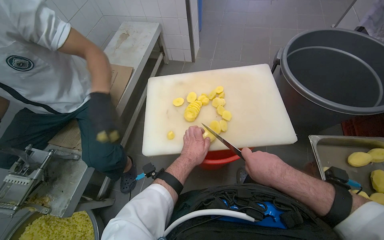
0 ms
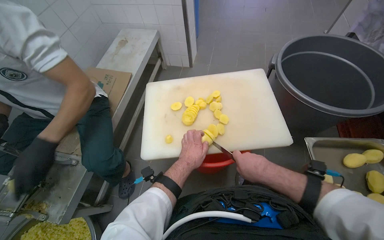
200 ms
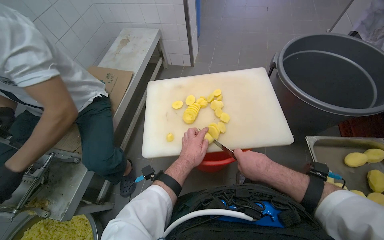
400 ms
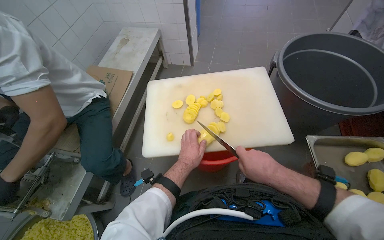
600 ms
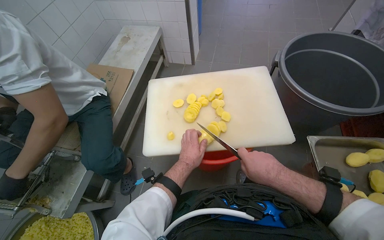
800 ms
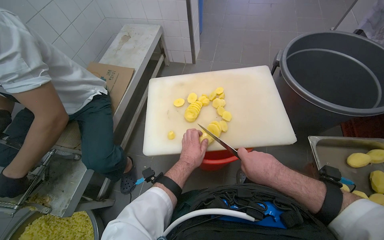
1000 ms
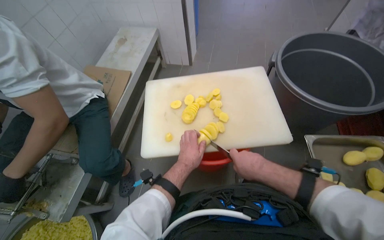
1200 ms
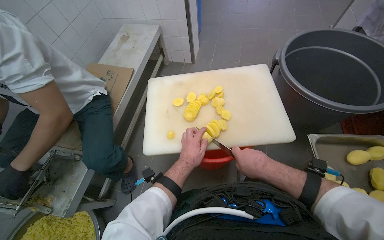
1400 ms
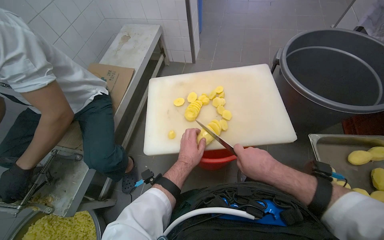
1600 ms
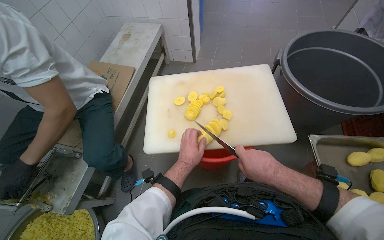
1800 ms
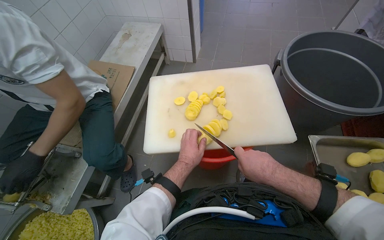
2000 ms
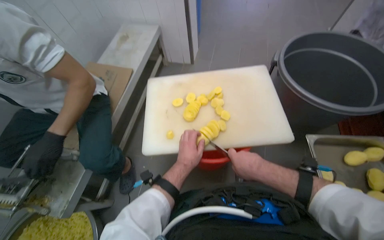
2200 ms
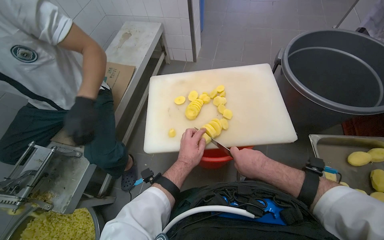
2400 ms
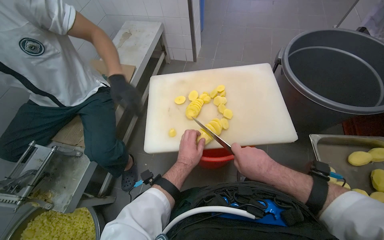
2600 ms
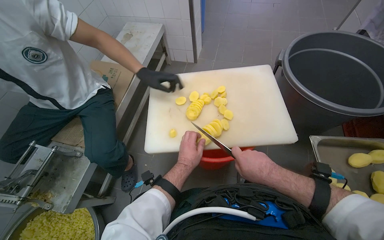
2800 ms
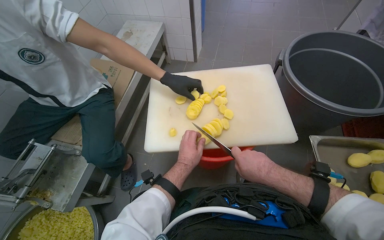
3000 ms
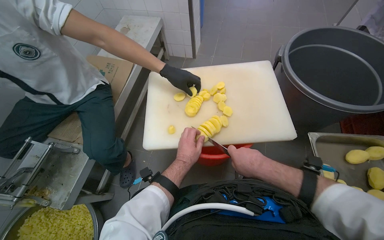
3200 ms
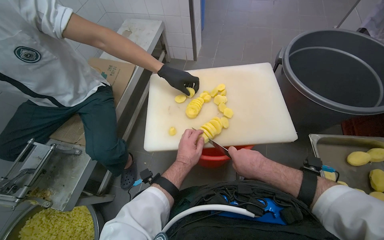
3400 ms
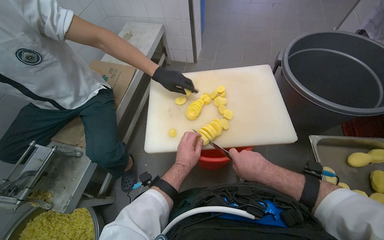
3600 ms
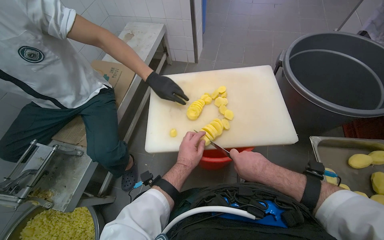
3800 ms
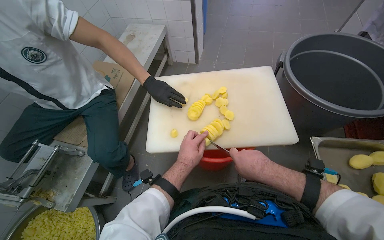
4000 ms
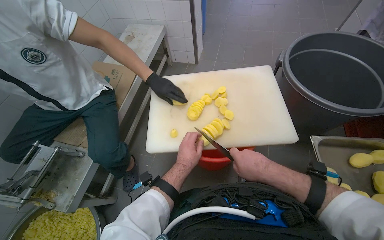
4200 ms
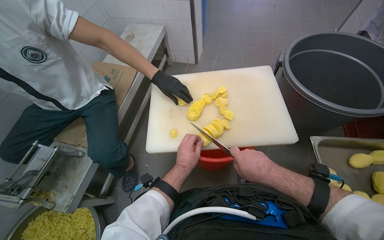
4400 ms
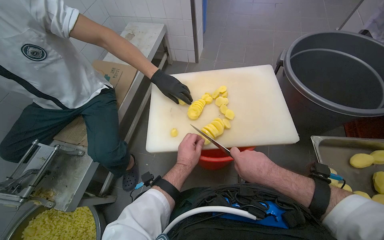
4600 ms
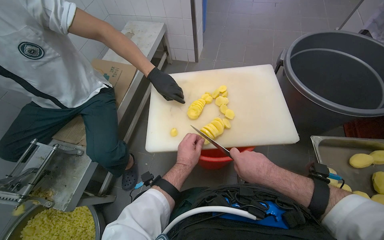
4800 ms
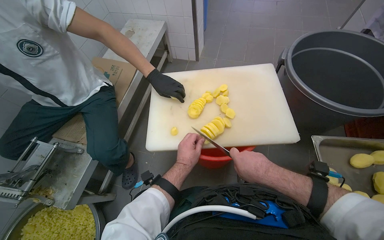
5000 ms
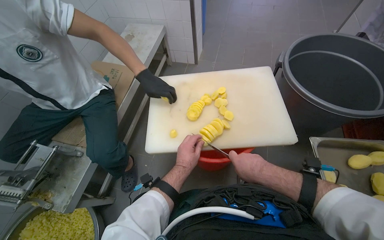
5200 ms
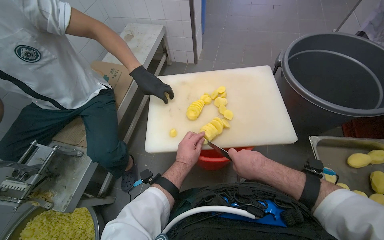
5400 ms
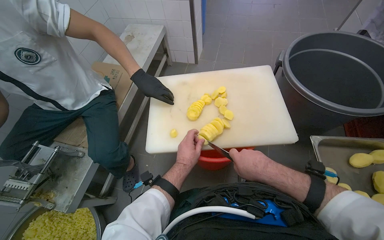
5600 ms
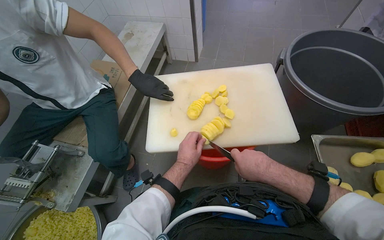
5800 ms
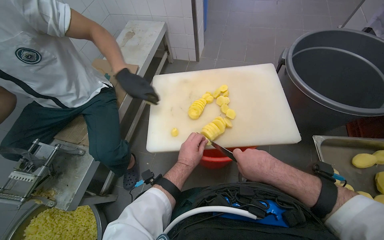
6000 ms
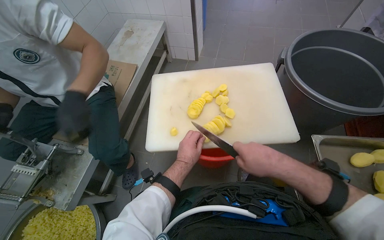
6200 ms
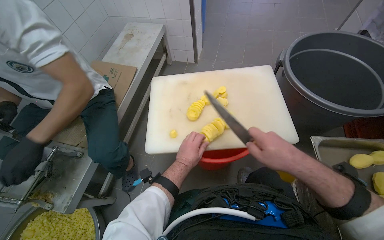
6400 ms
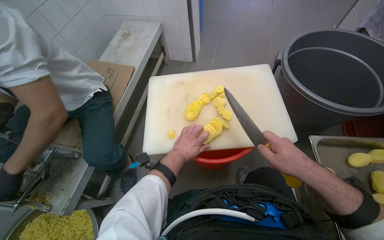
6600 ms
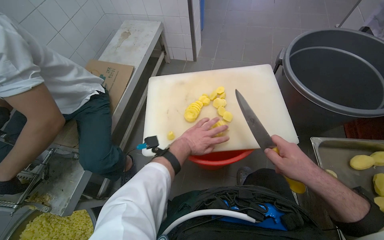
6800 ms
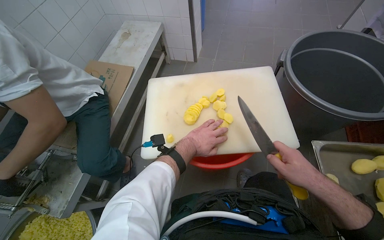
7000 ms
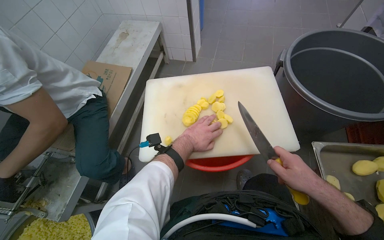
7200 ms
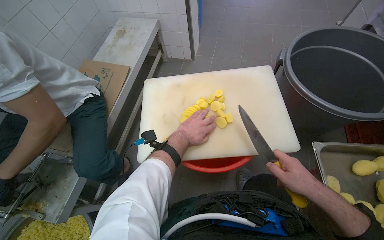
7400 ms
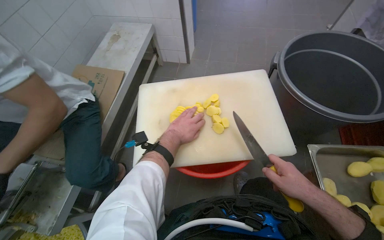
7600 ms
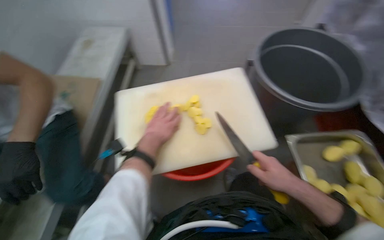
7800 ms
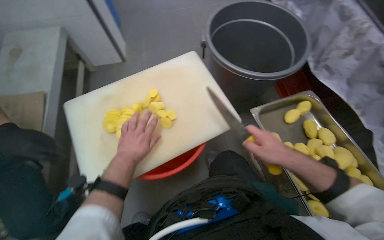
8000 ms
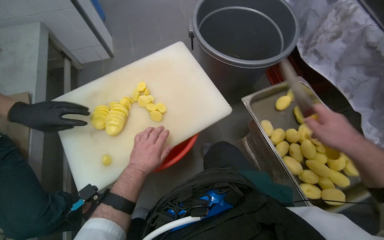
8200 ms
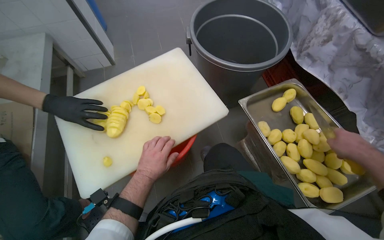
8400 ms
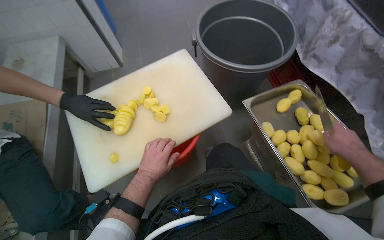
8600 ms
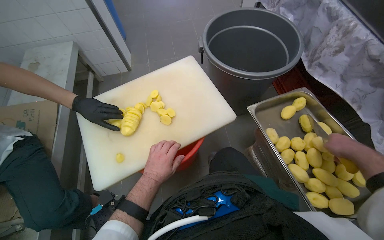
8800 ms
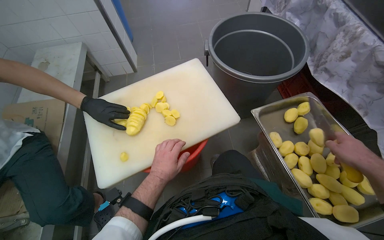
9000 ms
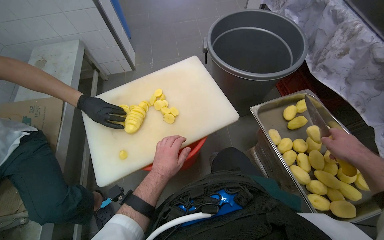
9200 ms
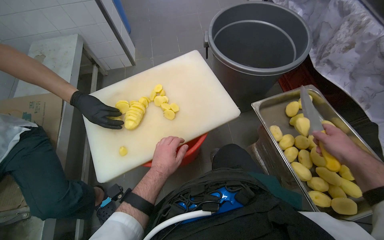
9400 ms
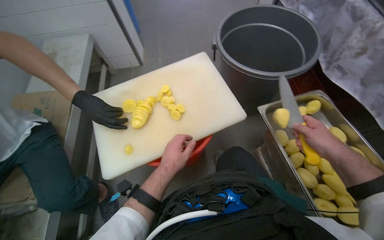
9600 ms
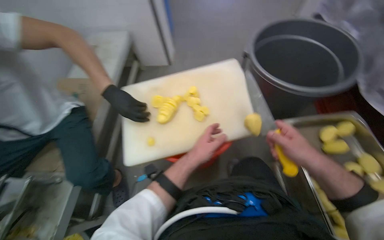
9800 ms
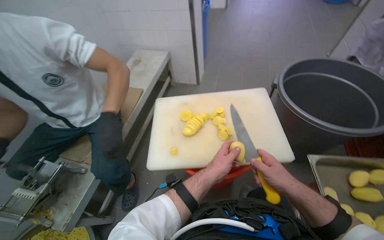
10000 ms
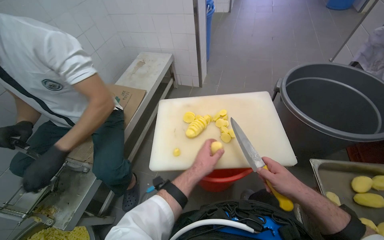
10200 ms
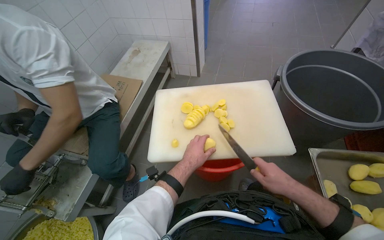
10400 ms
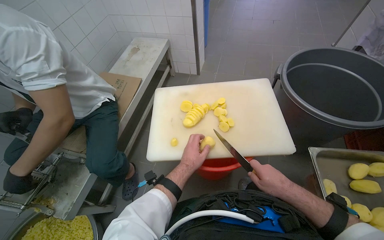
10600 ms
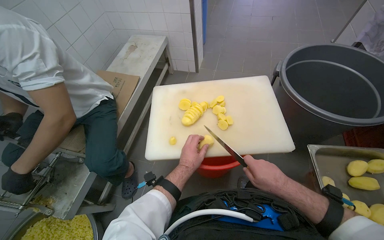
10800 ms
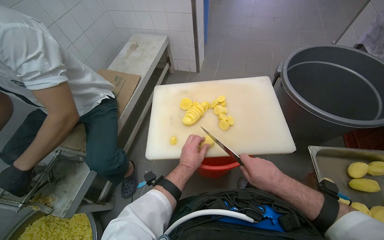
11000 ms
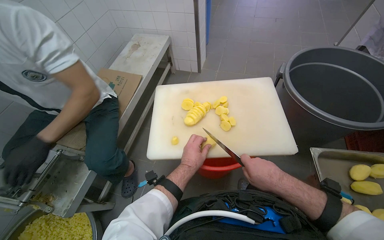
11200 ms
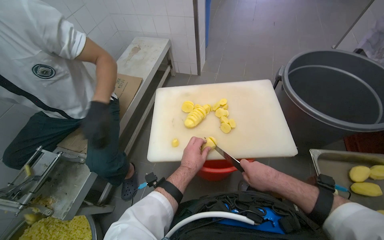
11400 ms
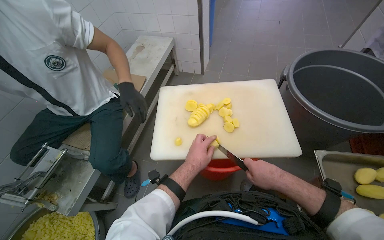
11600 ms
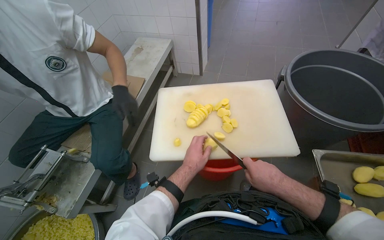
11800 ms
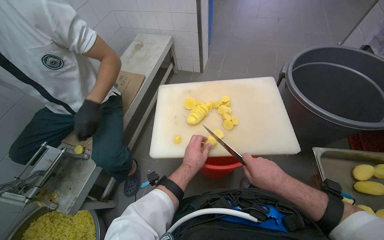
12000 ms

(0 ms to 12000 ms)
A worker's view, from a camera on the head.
Job: preparing food.
The whole recording: Slicing potatoes on cutting board. The worker slices peeled potatoes on a white cutting board with a knife.
0 ms - 6000 ms: The hands make small movements and keep their place.
6000 ms - 7600 ms: The left hand goes approximately 15 cm up the picture; the right hand shifts approximately 15 cm to the right.
9000 ms - 10400 ms: The wearer's head swings approximately 25 degrees to the left. The right hand travels to the left by some 30 cm.
10400 ms - 12000 ms: The hands make small movements and keep their place.

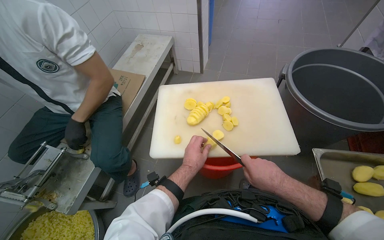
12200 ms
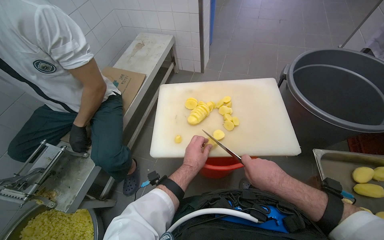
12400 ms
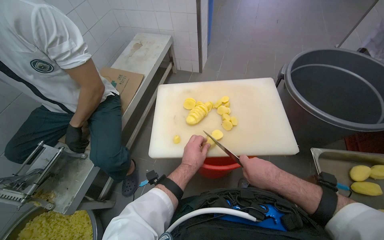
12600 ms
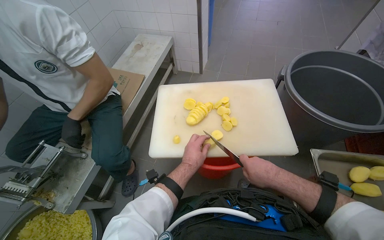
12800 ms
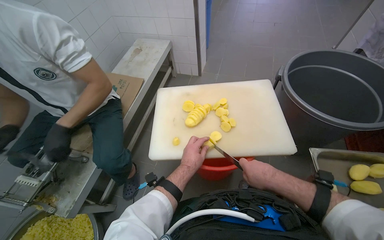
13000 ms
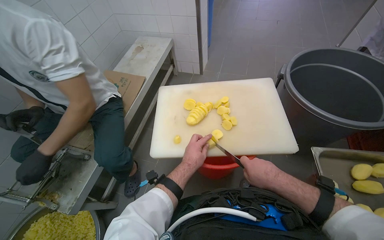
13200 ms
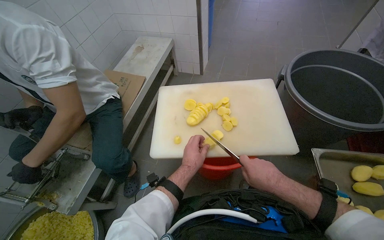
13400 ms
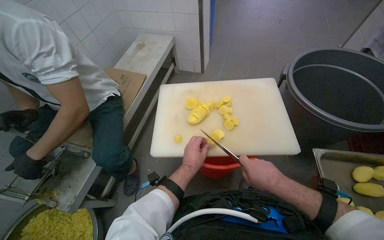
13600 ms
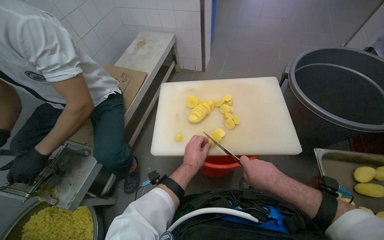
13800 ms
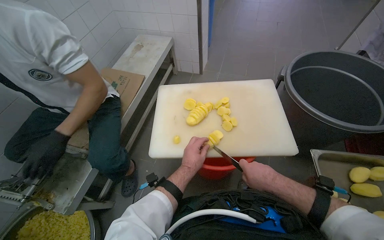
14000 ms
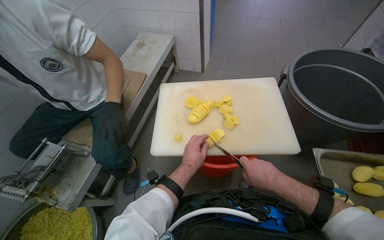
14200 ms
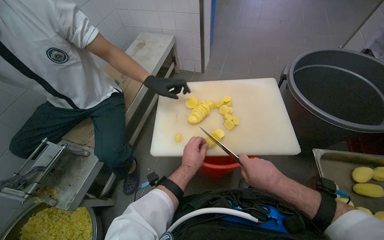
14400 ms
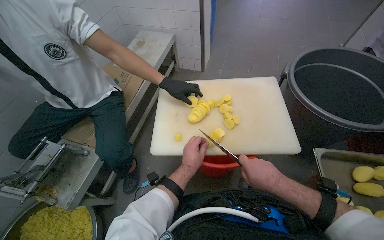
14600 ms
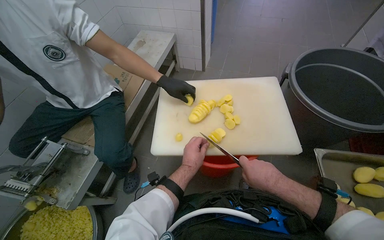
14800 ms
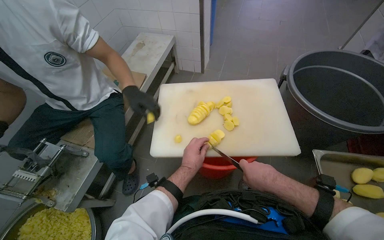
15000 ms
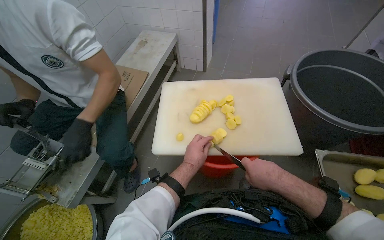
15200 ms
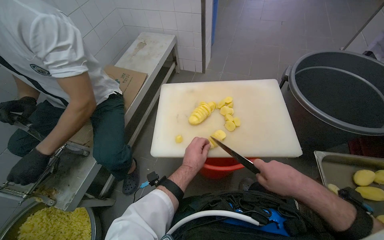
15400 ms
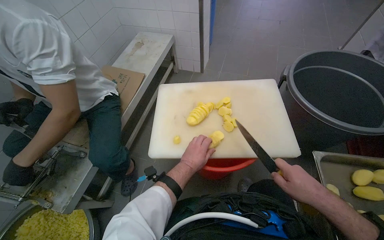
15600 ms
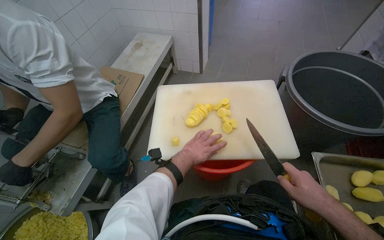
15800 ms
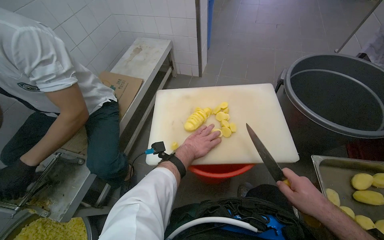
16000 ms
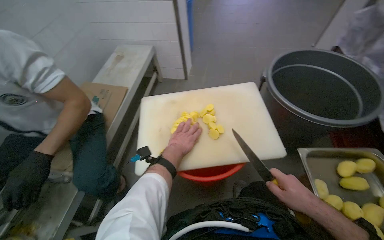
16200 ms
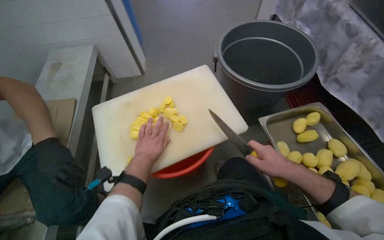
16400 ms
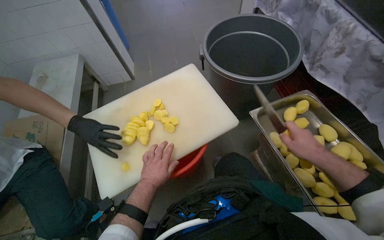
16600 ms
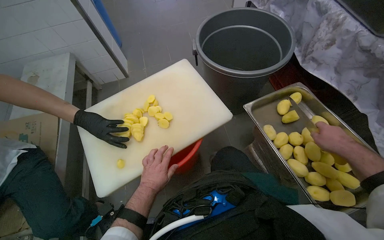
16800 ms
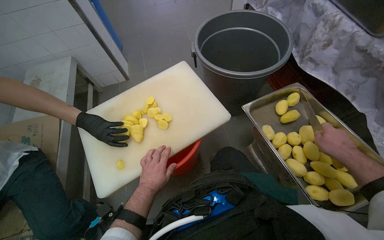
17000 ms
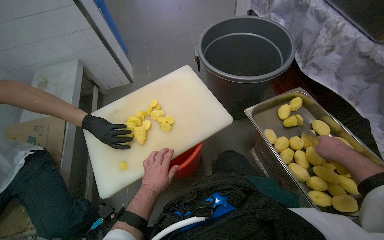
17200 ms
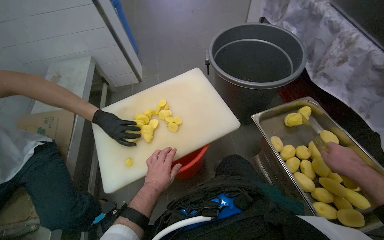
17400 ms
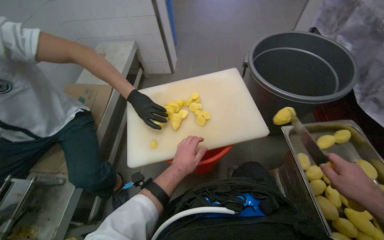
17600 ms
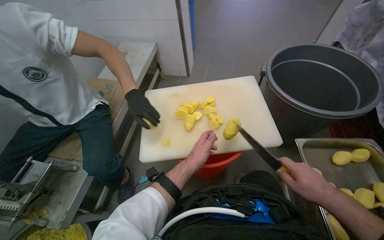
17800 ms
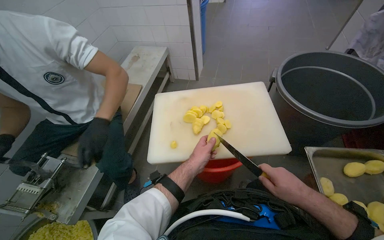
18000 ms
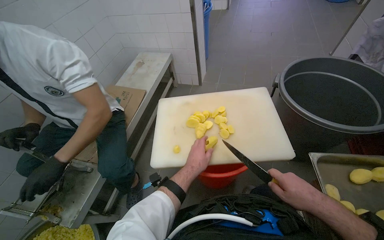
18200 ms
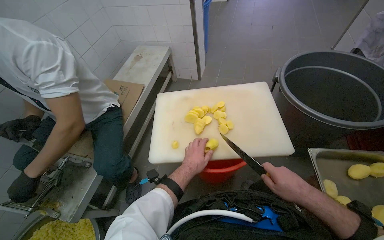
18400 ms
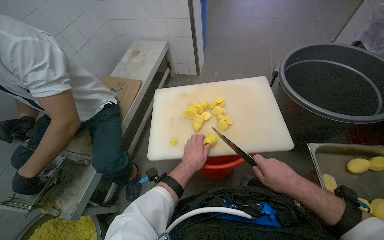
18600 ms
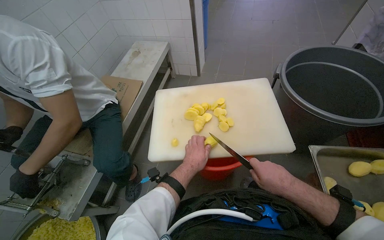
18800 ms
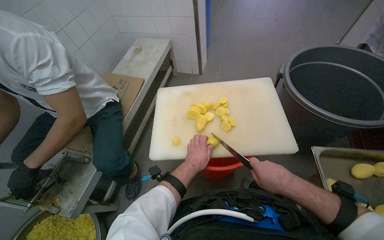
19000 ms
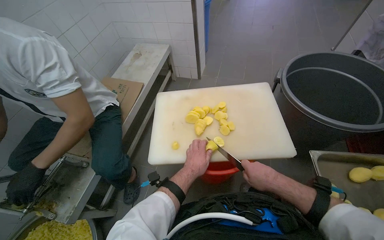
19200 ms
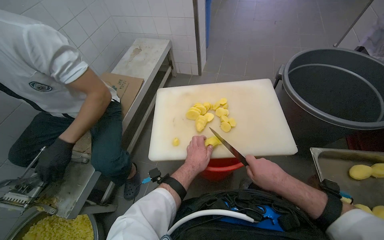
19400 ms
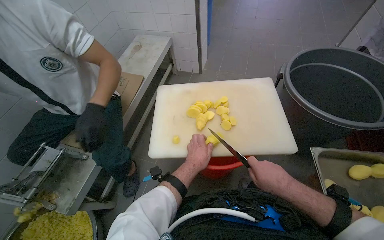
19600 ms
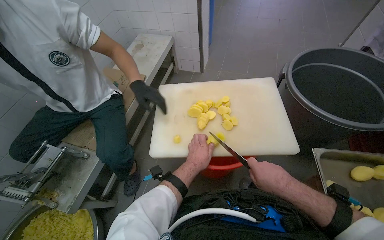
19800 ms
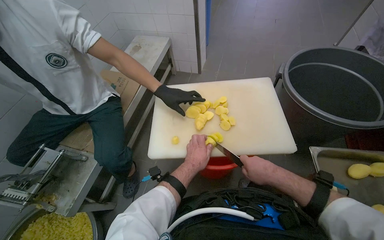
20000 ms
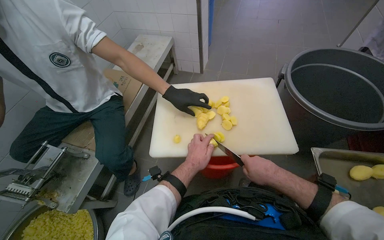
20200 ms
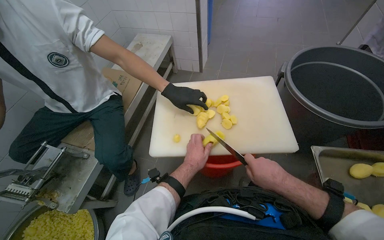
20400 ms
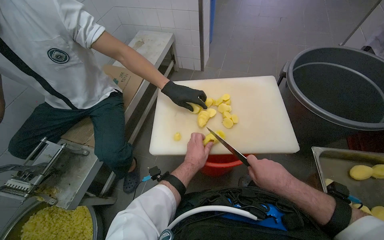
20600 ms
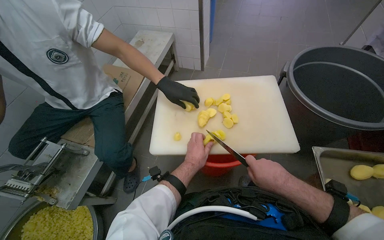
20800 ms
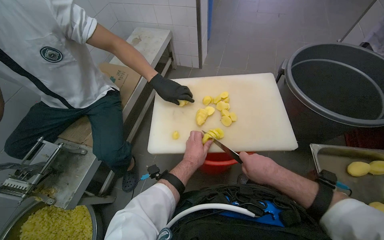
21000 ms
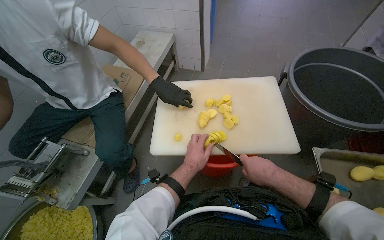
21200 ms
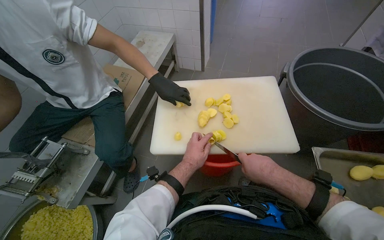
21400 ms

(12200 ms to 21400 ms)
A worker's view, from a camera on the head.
Job: preparing food.
The whole recording: Slicing potatoes on cutting board. The worker slices peeled potatoes on a white cutting board with a knife.
12200 ms - 15200 ms: The hands work in one place, with small movements.
15200 ms - 16800 ms: The wearer's head swings about 35 degrees to the right.
16800 ms - 18400 ms: The wearer's head swings roughly 30 degrees to the left. The right hand travels to the left by some 25 cm.
18400 ms - 19800 ms: The hands work in one place, with small movements.
19800 ms - 21400 ms: The hands work in one place, with small movements.
